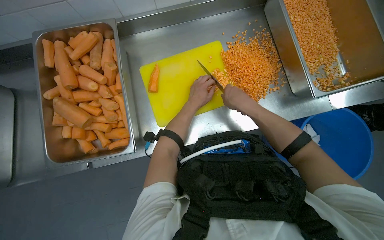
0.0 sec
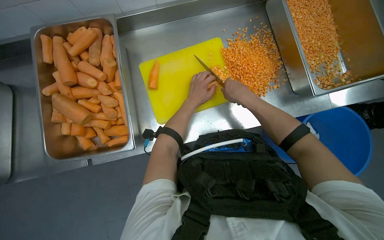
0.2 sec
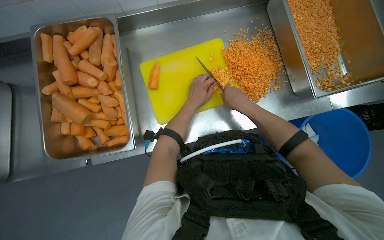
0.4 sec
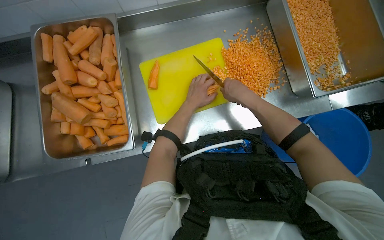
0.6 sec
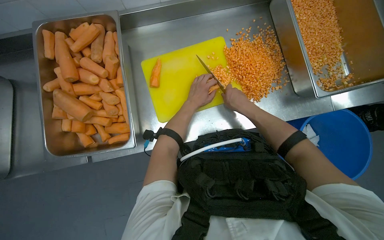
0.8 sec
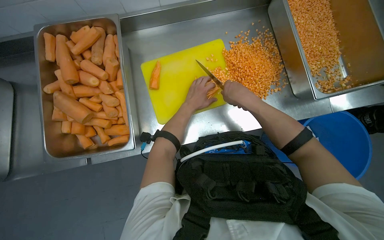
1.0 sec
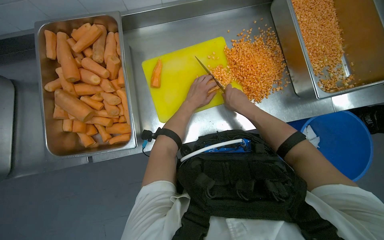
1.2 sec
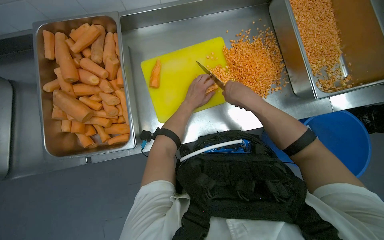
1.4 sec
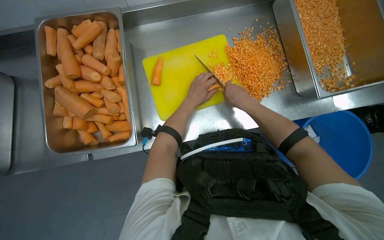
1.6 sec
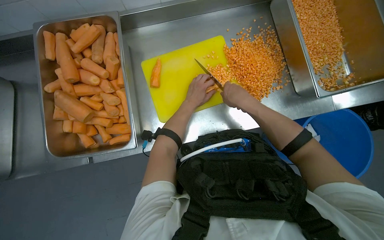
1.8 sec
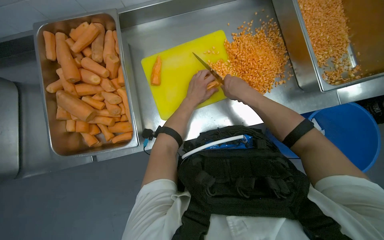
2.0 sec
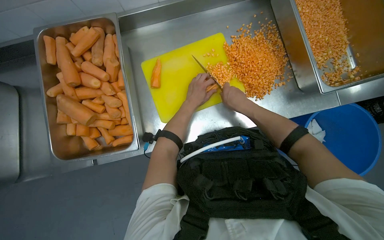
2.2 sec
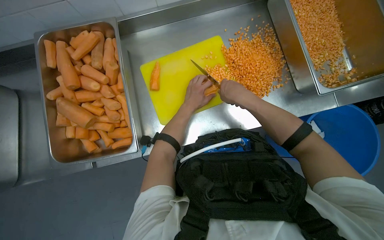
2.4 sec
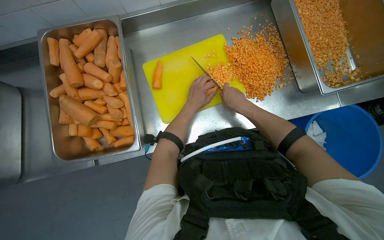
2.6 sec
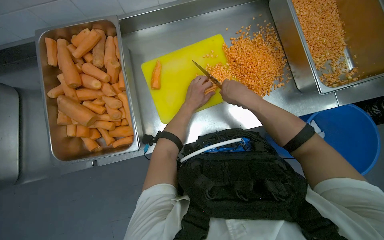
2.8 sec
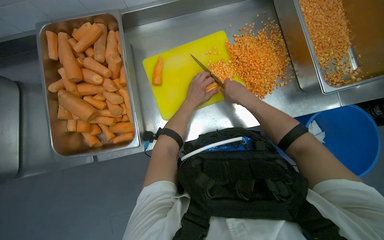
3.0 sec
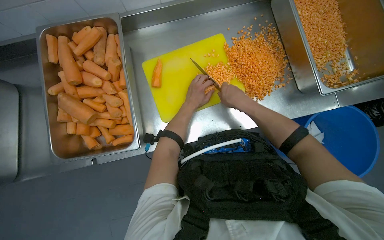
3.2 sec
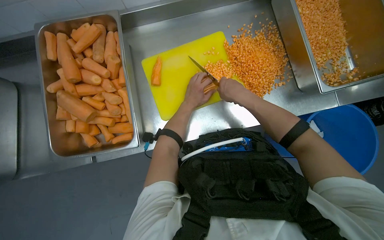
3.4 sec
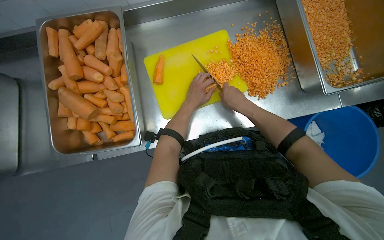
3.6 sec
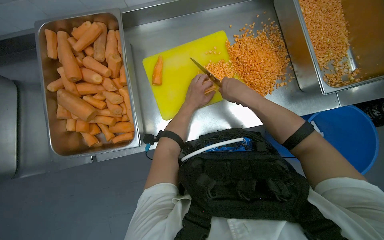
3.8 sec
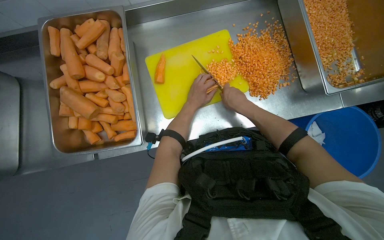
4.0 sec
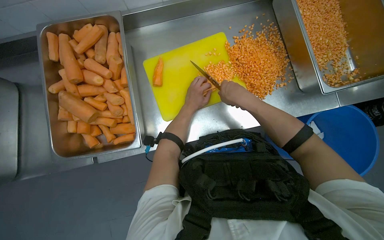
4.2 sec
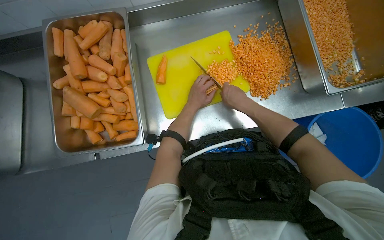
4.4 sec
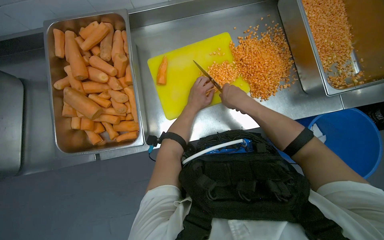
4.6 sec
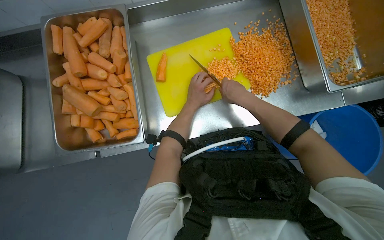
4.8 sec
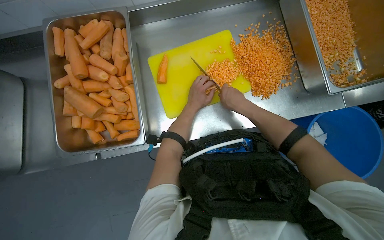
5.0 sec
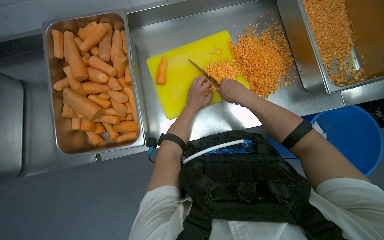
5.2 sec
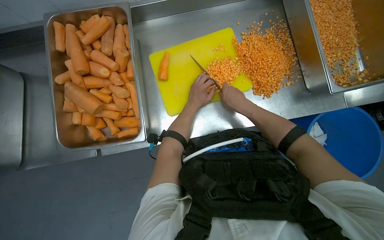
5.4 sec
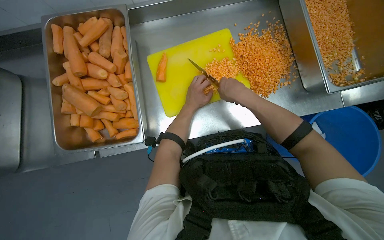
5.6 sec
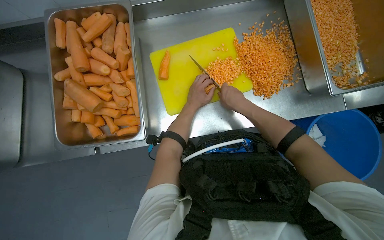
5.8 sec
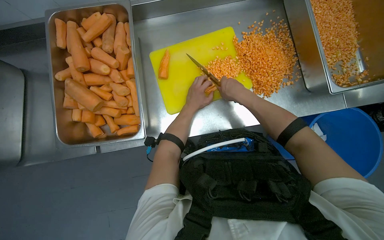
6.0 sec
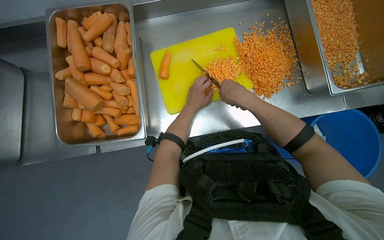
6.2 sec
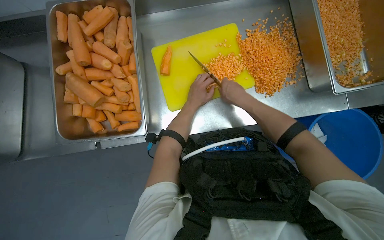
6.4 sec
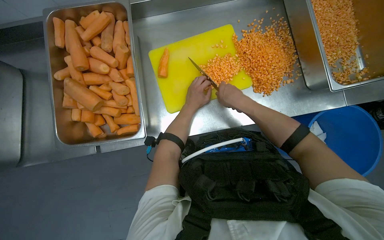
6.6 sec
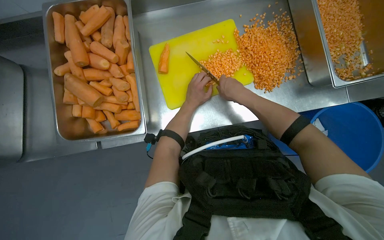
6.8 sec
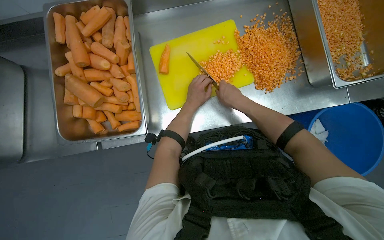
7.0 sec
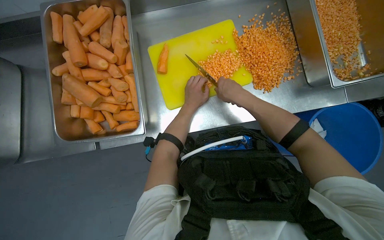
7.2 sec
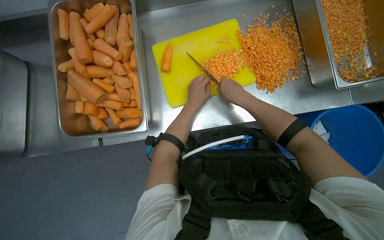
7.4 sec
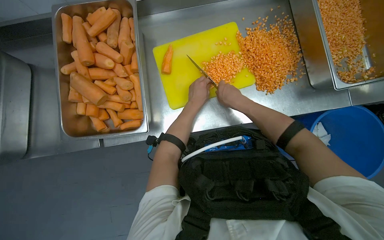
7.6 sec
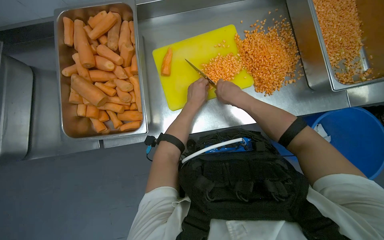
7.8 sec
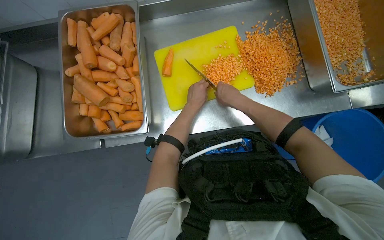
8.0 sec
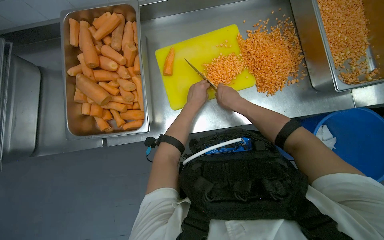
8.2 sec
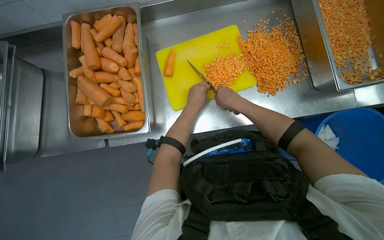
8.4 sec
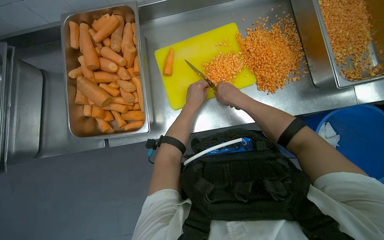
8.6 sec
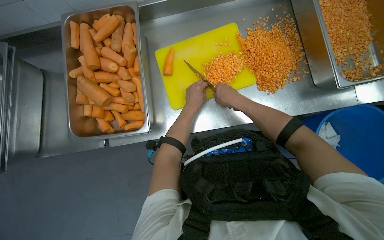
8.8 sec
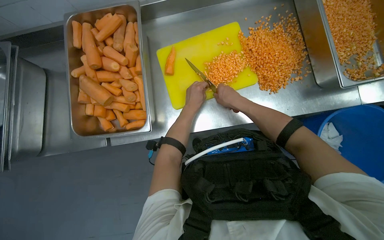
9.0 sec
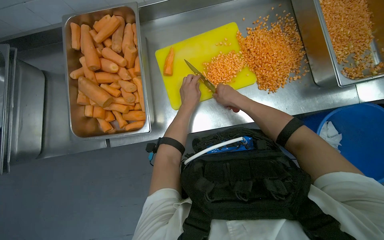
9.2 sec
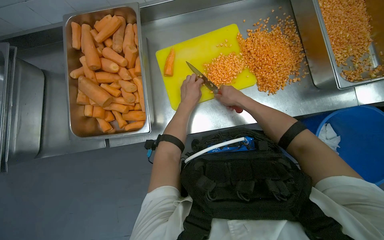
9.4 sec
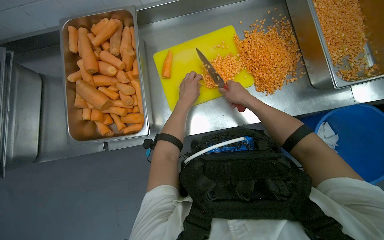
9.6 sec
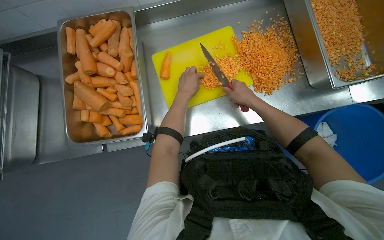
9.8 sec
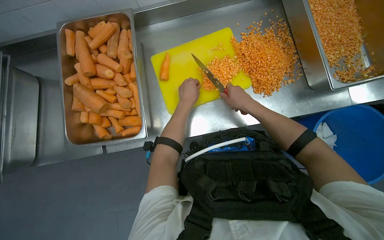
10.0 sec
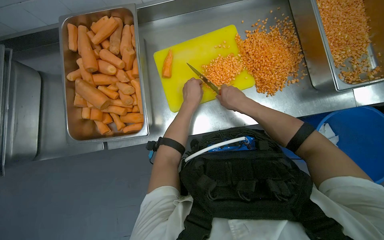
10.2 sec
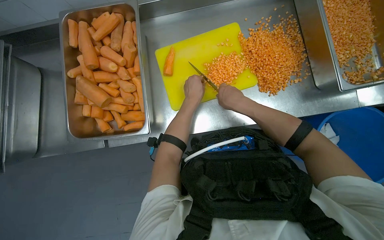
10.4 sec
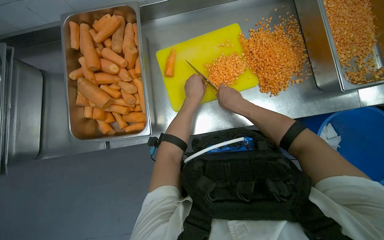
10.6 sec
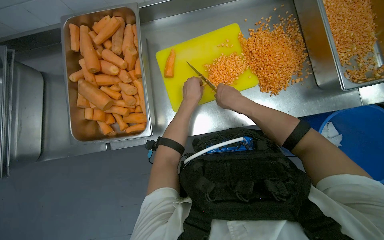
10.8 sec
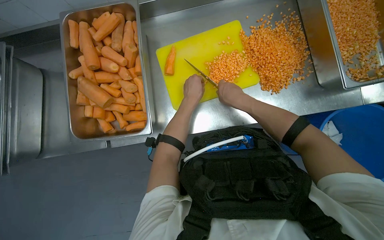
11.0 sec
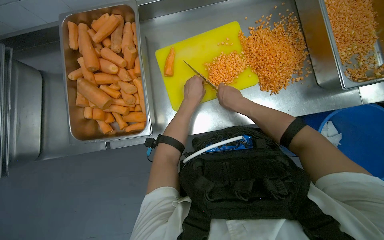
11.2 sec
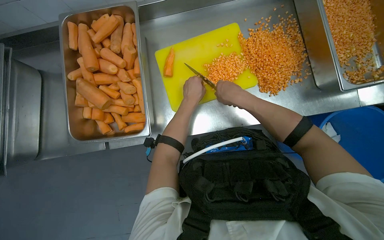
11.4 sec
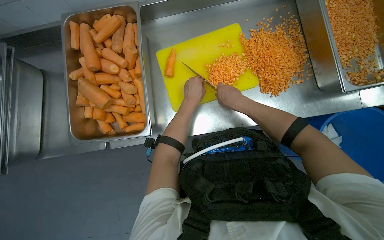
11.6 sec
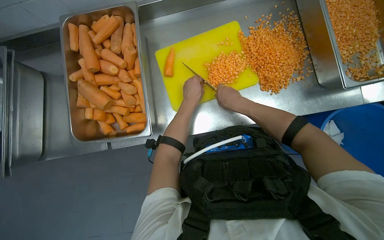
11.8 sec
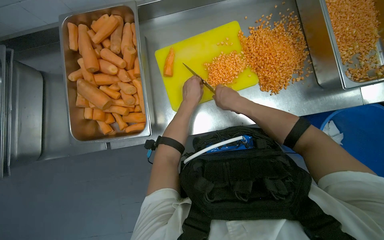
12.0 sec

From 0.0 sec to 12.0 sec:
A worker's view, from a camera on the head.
Job: preparing food.
The whole recording: Dicing carrots on cutting board. The worker continues dicing carrots on a yellow cutting board and pushes the diced pieces into a metal tray.
From 0.0 sec to 9.0 sec: The hands are busy where they are.
From 9.0 sec to 12.0 sec: The hands stay close to where they were, moving slightly.

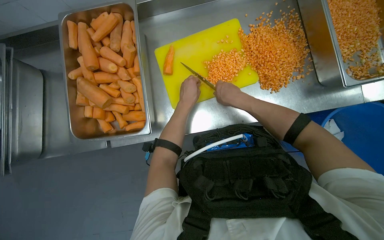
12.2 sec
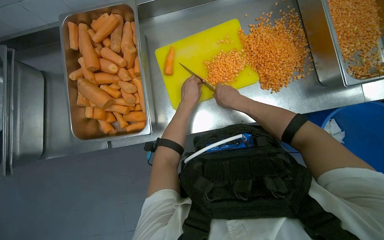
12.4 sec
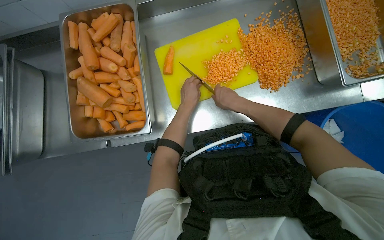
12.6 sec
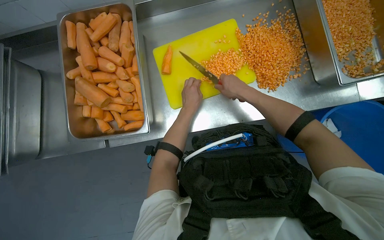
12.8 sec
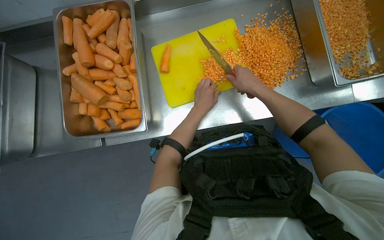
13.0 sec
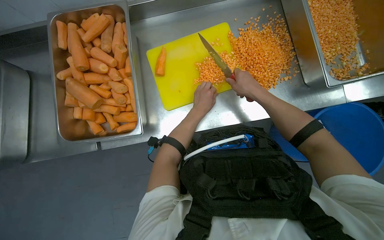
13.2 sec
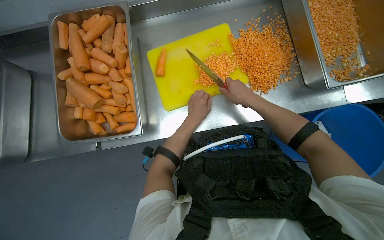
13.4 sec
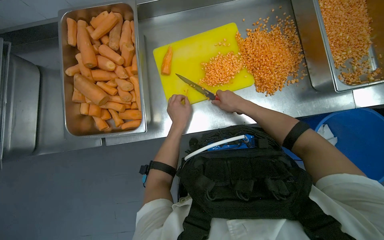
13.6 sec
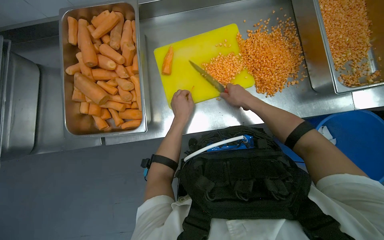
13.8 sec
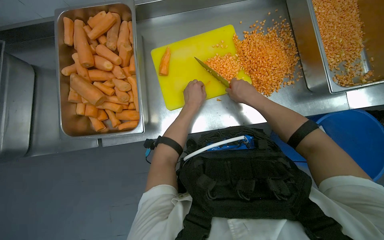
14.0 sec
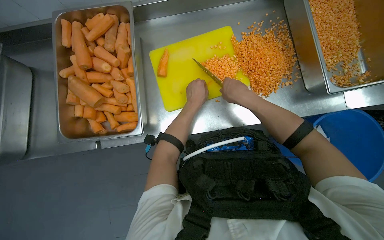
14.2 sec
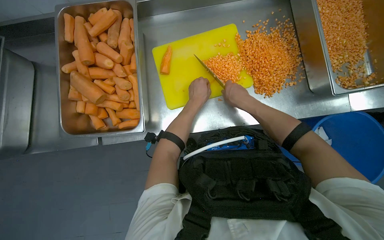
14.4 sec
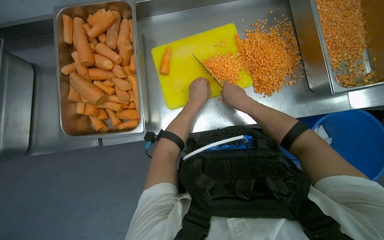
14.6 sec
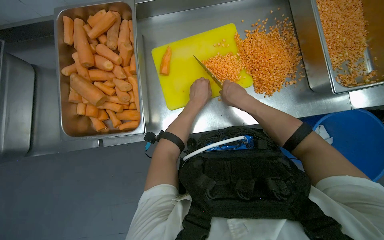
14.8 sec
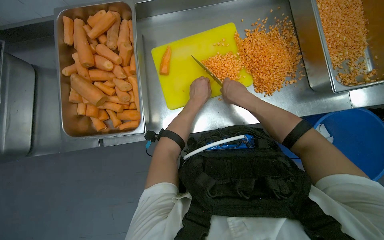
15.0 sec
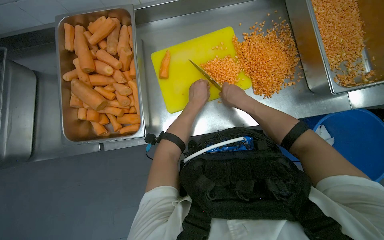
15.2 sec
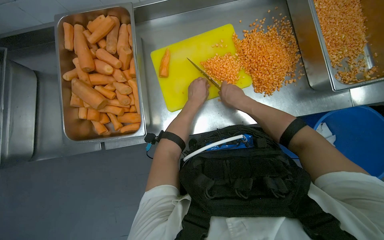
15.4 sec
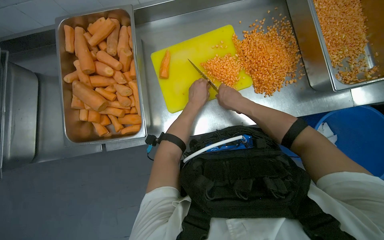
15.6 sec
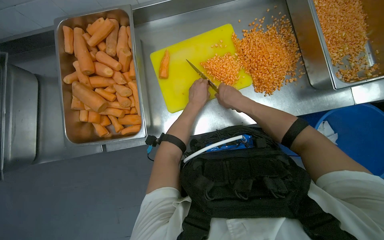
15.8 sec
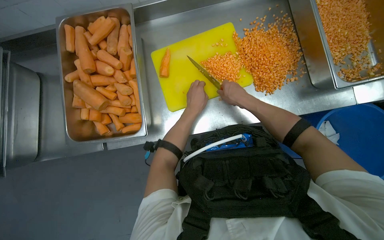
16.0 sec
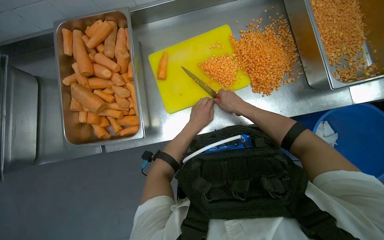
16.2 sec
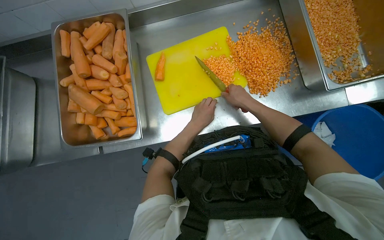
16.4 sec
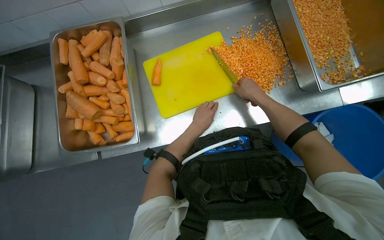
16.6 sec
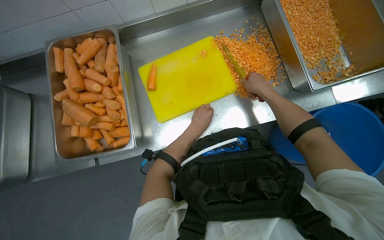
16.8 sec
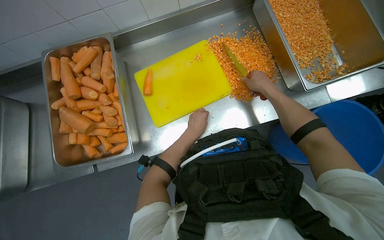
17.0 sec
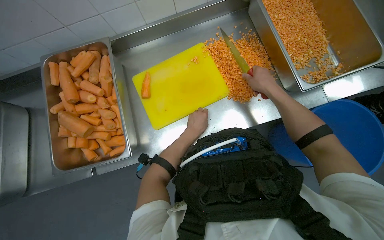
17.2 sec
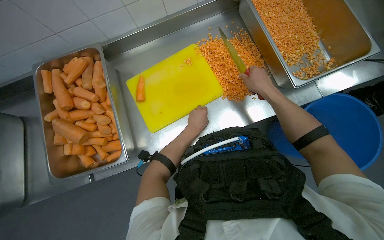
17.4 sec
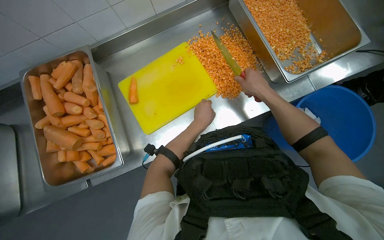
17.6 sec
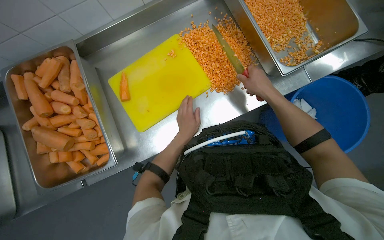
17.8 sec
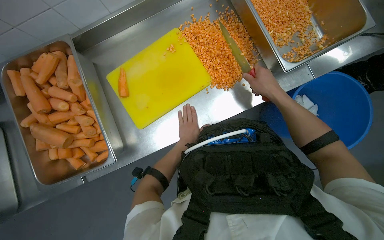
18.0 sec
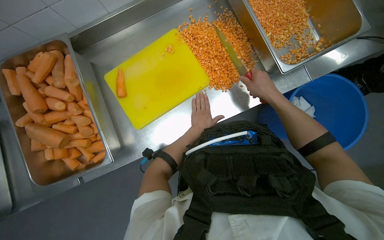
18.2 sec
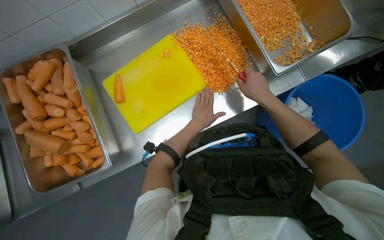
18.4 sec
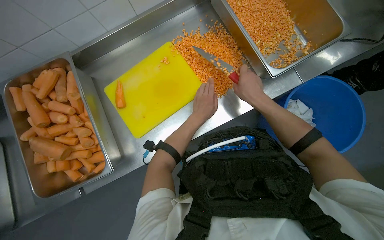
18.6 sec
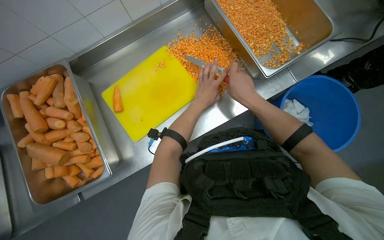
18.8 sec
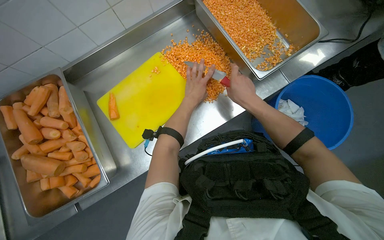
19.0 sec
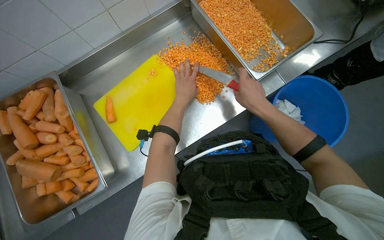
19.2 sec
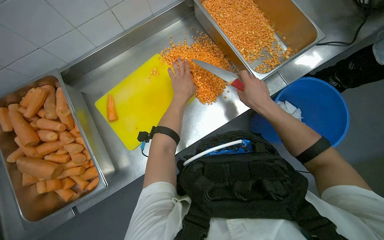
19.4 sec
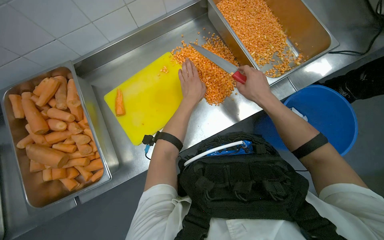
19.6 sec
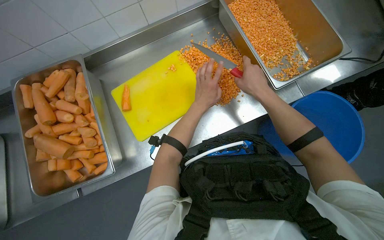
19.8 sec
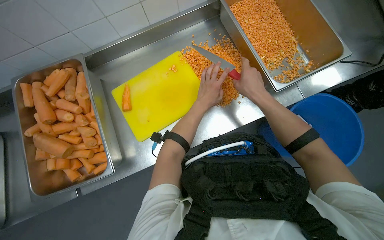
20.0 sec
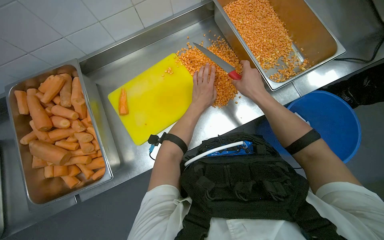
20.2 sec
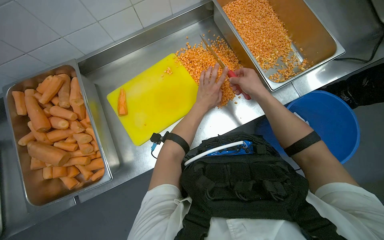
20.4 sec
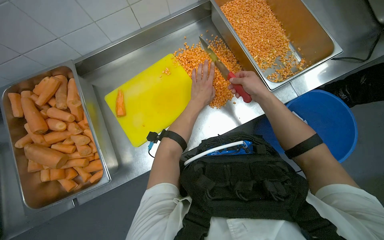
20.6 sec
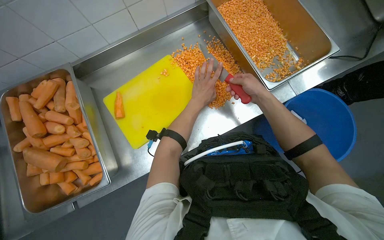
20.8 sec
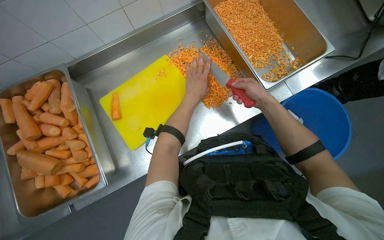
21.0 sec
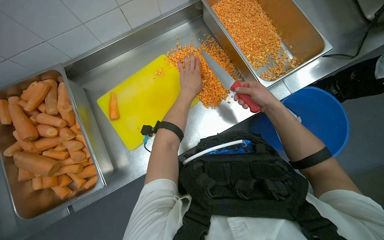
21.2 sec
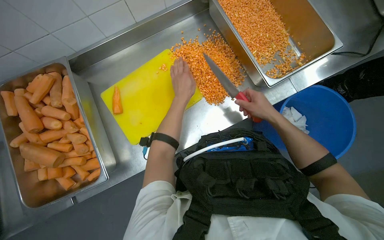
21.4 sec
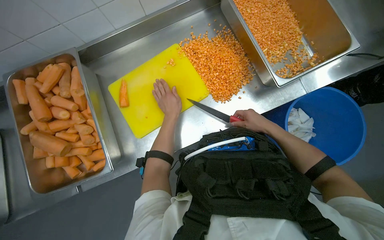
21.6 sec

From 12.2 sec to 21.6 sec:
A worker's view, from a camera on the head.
Job: preparing food.
The whole recording: Dicing carrots on cutting board. The worker continues dicing carrots on a yellow cutting board and pushes the diced pieces into a metal tray.
From 13.8 sec to 15.4 sec: The hands stay close to where they were, moving slightly.
From 15.4 sec to 17.0 sec: The right hand heads to the right, covering about 15 cm.
From 18.4 sec to 20.0 sec: The left hand goes roughly 10 cm up the picture.
From 20.0 sec to 21.6 sec: The right hand is displaced farther from the camera, to the right and down the picture by approximately 20 cm. The left hand moves to the left, some 10 cm.
